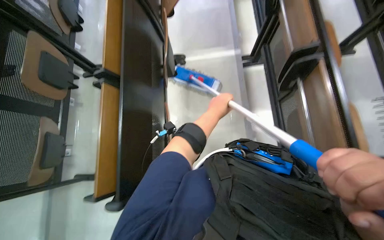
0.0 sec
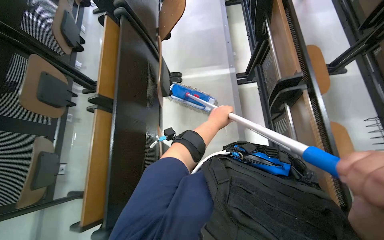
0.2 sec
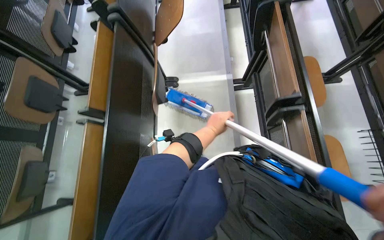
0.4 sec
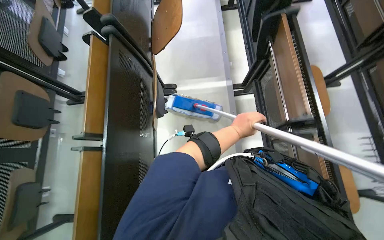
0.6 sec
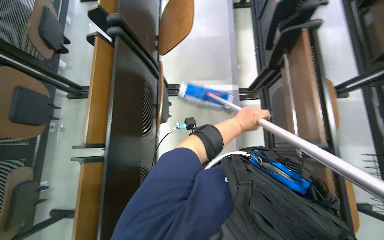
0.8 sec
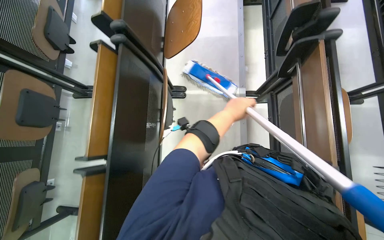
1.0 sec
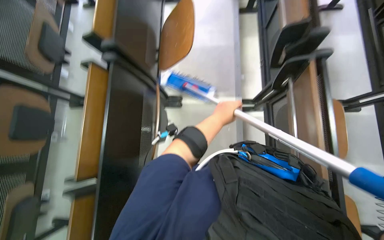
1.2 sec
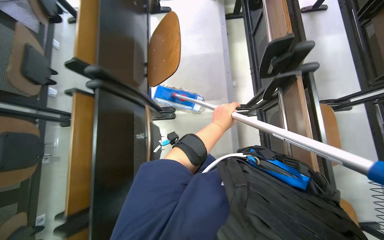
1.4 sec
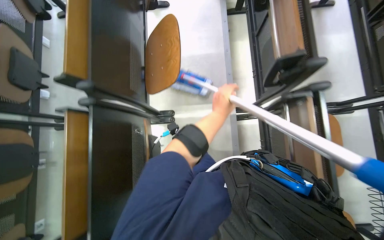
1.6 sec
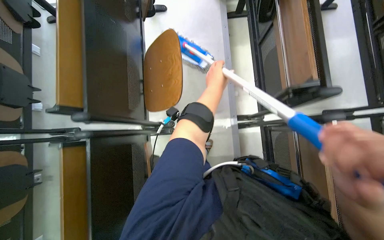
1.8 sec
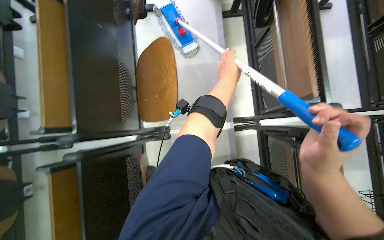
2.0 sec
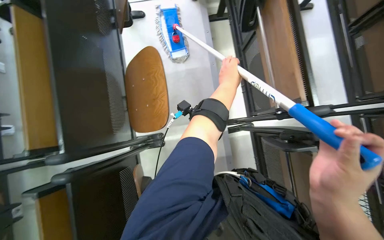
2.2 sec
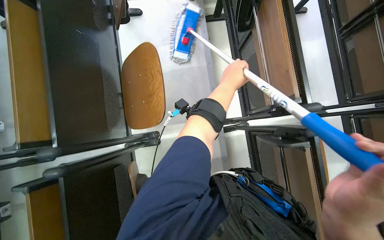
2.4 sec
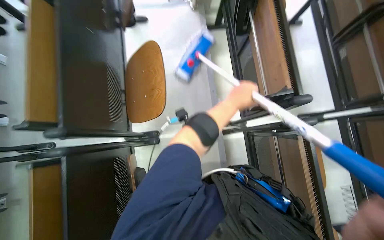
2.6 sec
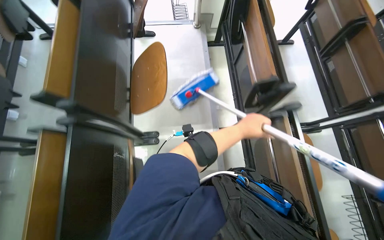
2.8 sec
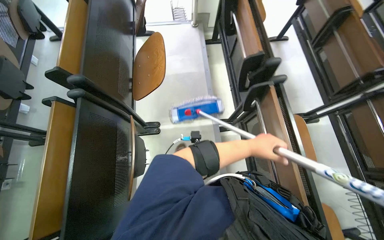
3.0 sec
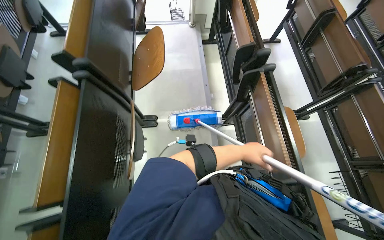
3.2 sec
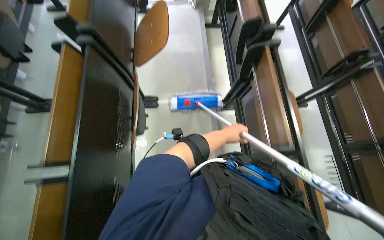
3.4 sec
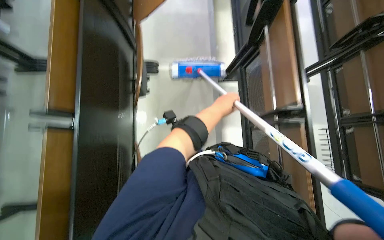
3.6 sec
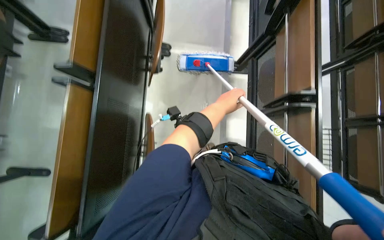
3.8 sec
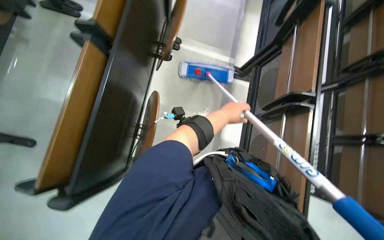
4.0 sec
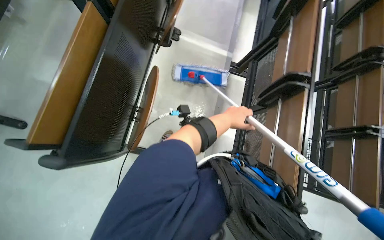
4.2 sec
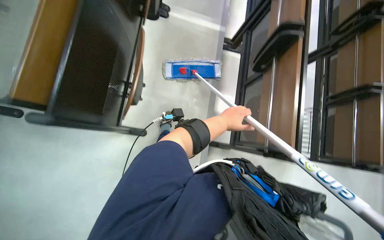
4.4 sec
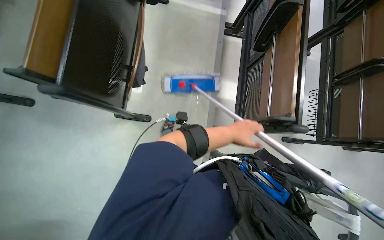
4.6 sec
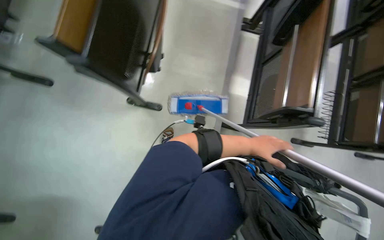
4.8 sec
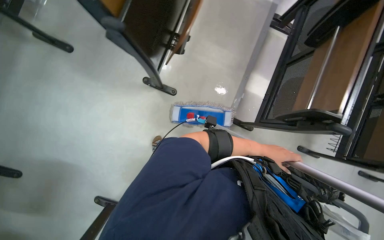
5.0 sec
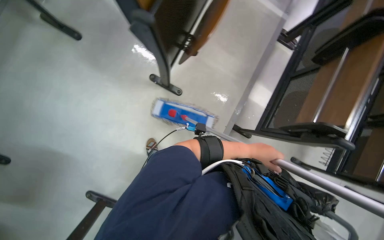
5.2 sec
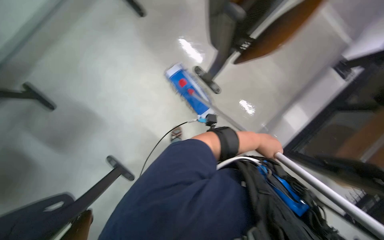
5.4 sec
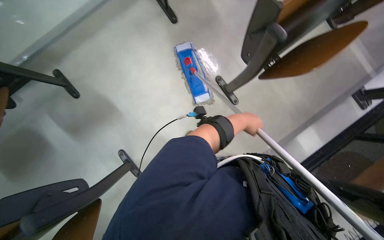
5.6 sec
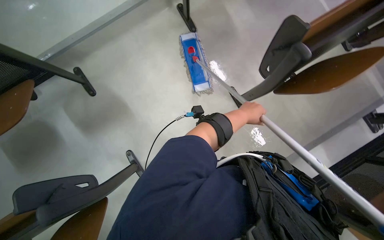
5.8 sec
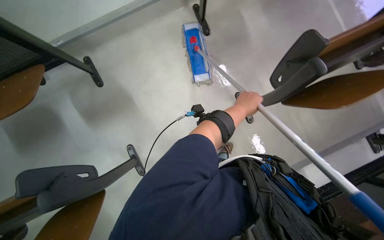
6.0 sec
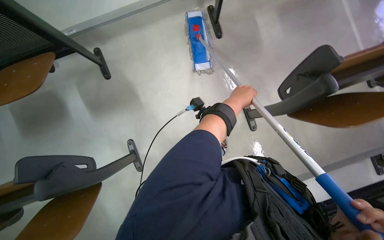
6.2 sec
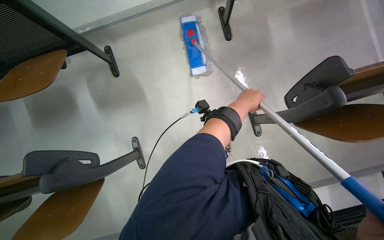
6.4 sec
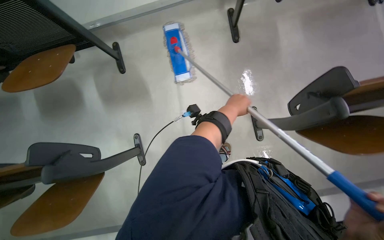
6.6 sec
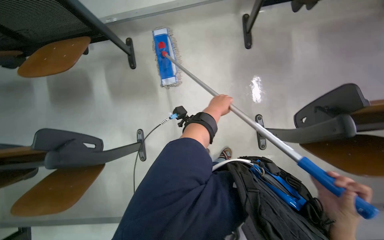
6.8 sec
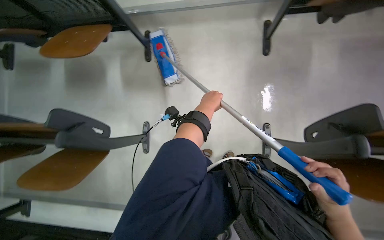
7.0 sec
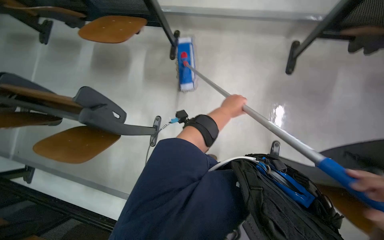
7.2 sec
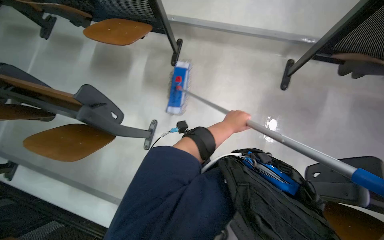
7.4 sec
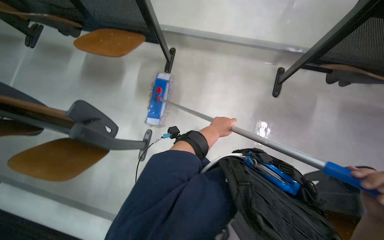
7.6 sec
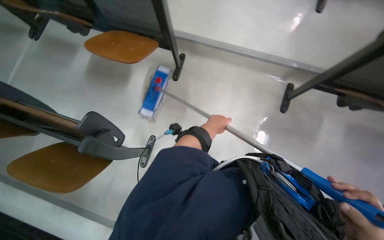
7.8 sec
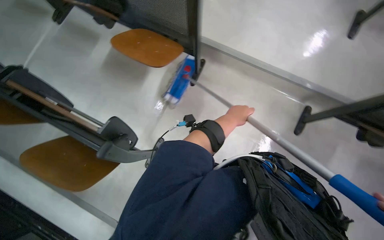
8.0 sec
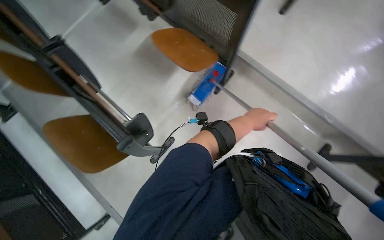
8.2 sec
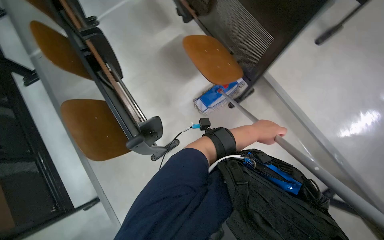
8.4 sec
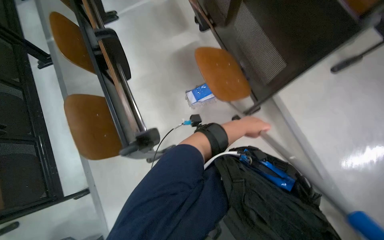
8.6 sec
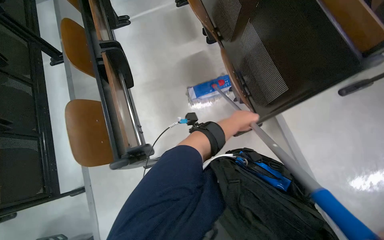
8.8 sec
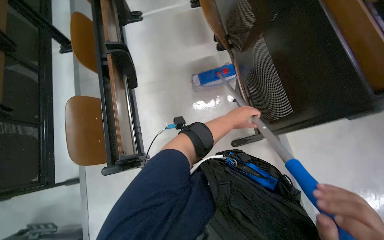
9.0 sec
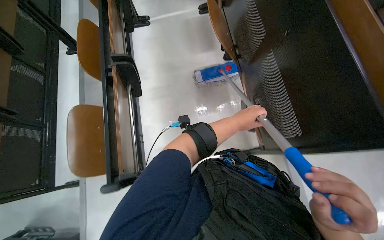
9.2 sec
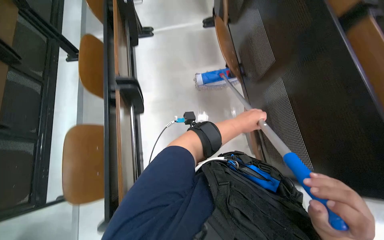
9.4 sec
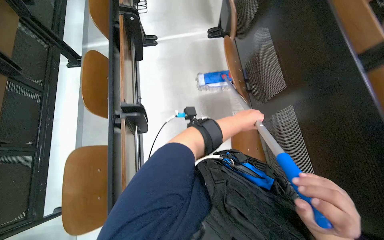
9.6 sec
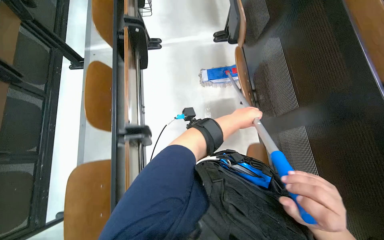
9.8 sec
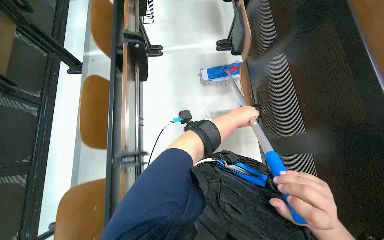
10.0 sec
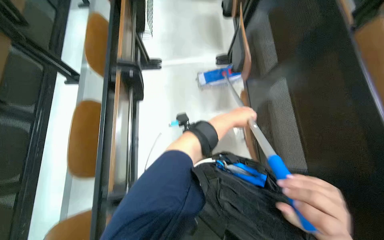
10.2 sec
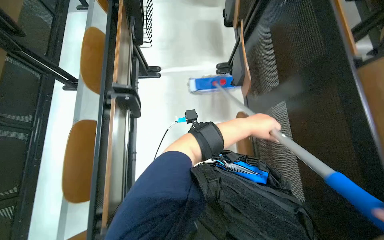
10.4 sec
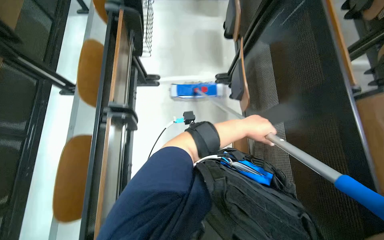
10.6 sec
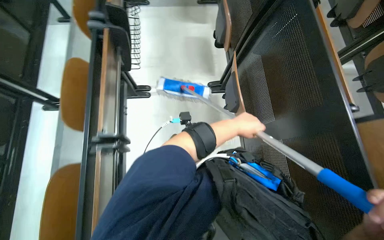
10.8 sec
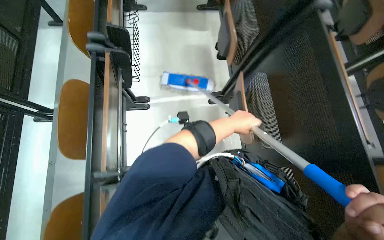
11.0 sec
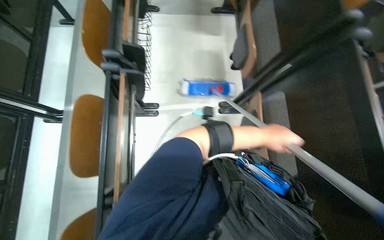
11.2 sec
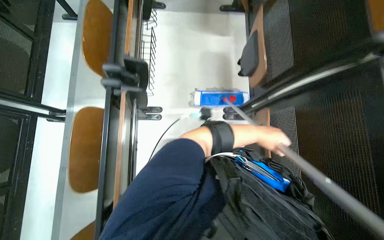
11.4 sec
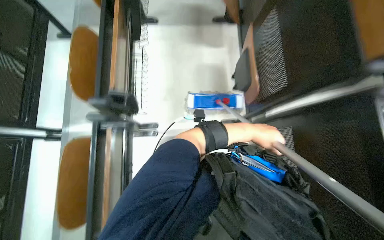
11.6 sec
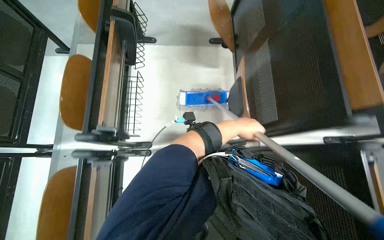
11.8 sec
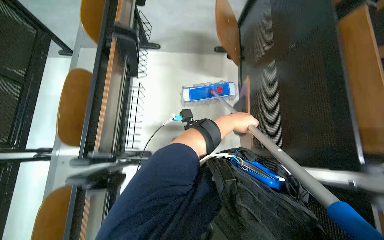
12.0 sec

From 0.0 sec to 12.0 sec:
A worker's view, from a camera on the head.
Job: mopping floor.
The whole recording: Mopping classroom floor. The worker mops the classroom floor, occasionally adjusting the mop and moving the cleaning cart.
From 0.0 sec to 1.6 sec: The head travels approximately 70 cm.
From 1.6 sec to 3.0 sec: The left hand heads to the right and down the picture, covering approximately 25 cm.
From 3.0 sec to 4.4 sec: The head travels some 70 cm.
From 4.4 sec to 6.0 sec: The head travels approximately 60 cm. The scene turns some 55 degrees clockwise in the picture.
From 6.0 sec to 7.6 sec: Everything in view rotates approximately 40 degrees clockwise. The left hand moves to the left, roughly 20 cm.
From 7.6 sec to 9.0 sec: The head travels roughly 60 cm. The scene turns approximately 60 degrees clockwise in the picture.
From 9.0 sec to 10.4 sec: The camera is carried about 80 cm.
From 10.4 sec to 12.0 sec: The camera is carried some 70 cm.

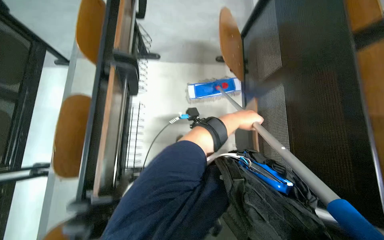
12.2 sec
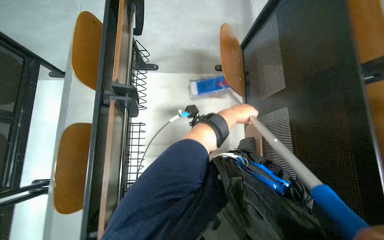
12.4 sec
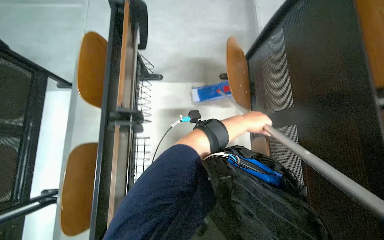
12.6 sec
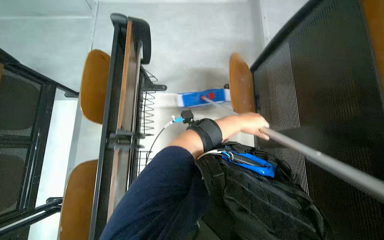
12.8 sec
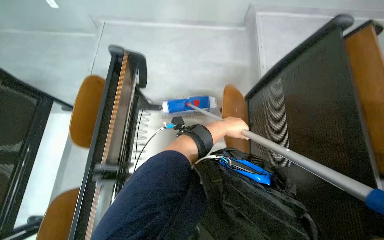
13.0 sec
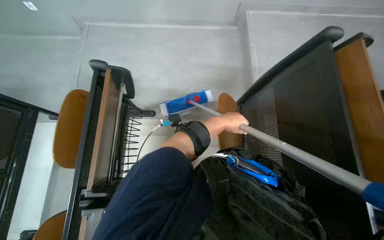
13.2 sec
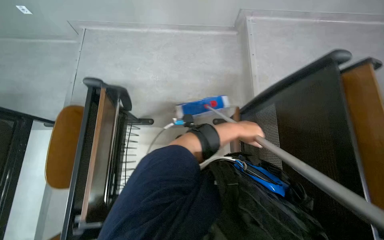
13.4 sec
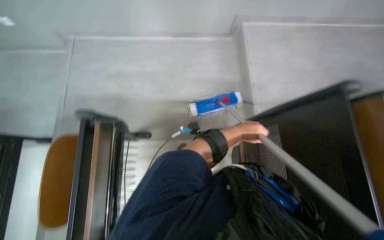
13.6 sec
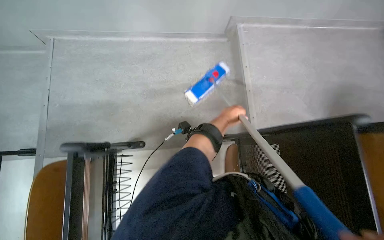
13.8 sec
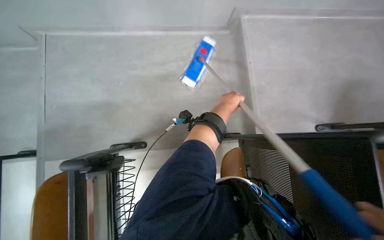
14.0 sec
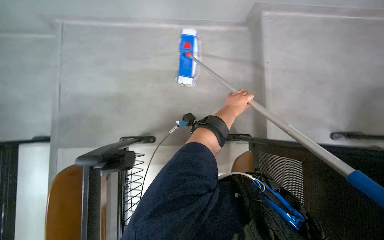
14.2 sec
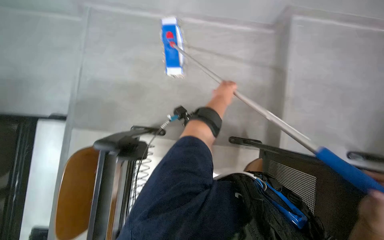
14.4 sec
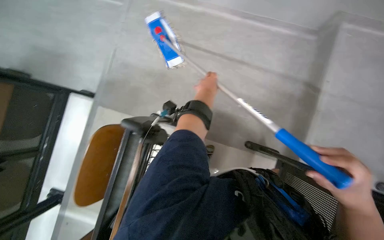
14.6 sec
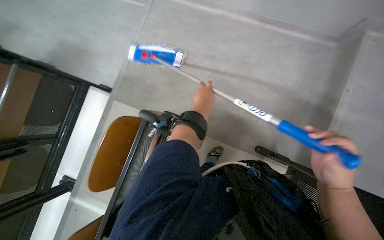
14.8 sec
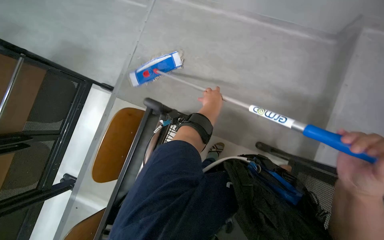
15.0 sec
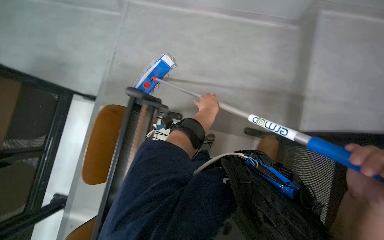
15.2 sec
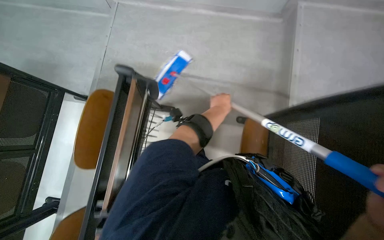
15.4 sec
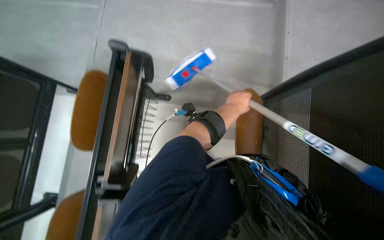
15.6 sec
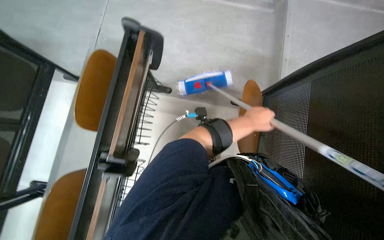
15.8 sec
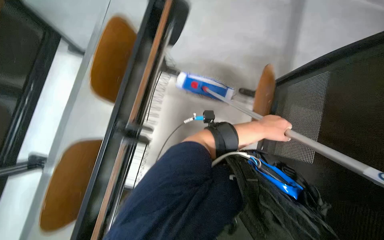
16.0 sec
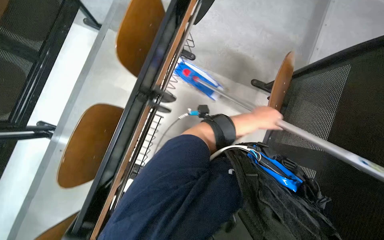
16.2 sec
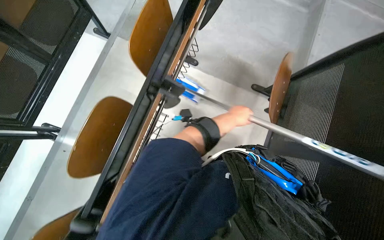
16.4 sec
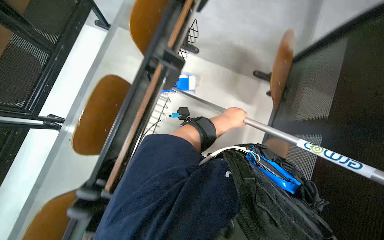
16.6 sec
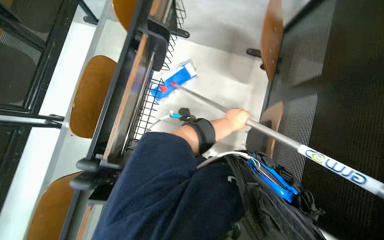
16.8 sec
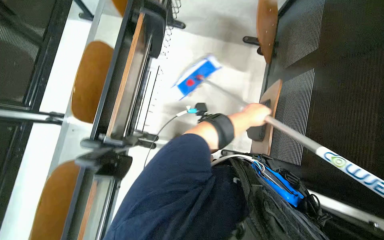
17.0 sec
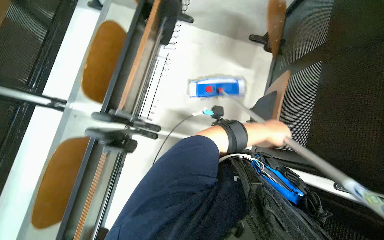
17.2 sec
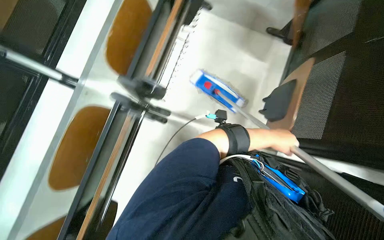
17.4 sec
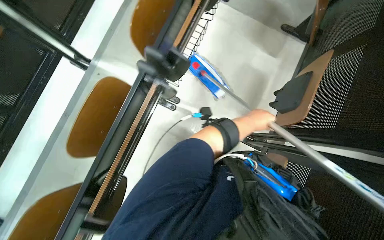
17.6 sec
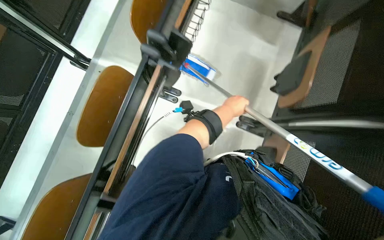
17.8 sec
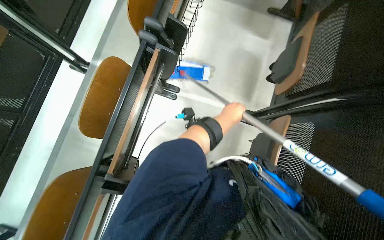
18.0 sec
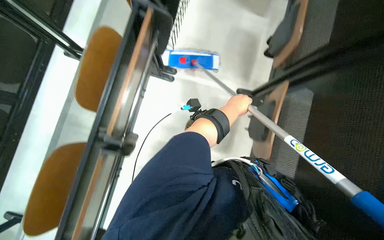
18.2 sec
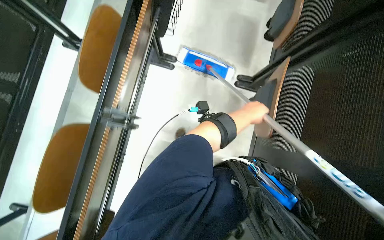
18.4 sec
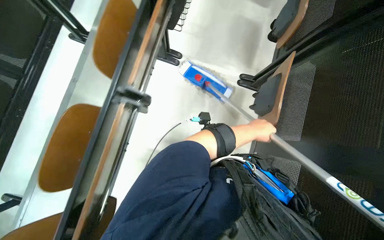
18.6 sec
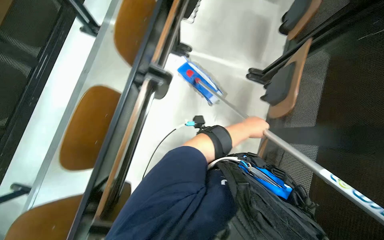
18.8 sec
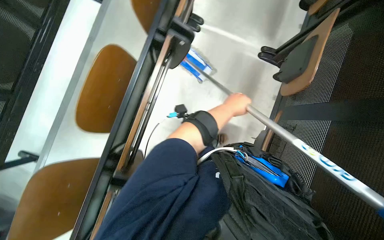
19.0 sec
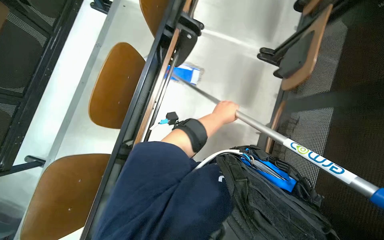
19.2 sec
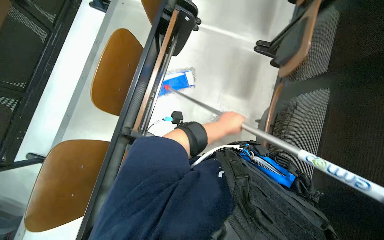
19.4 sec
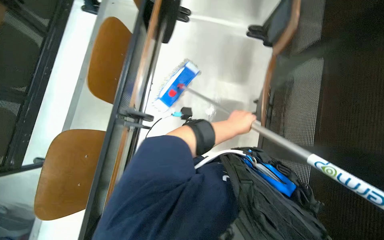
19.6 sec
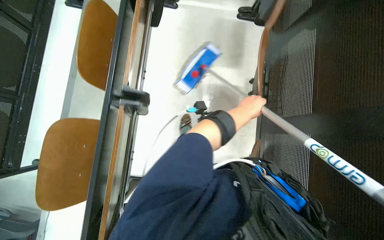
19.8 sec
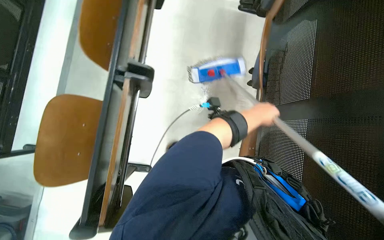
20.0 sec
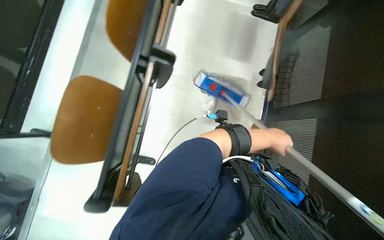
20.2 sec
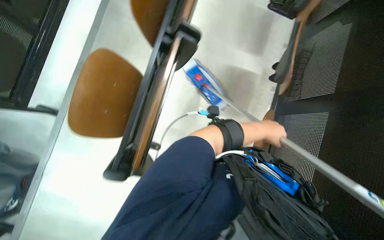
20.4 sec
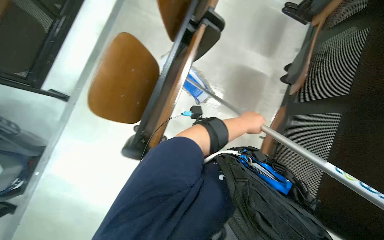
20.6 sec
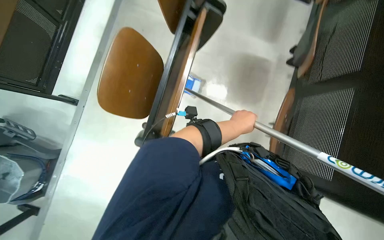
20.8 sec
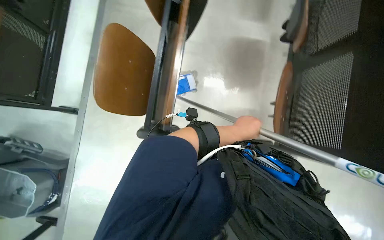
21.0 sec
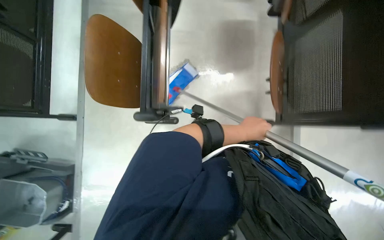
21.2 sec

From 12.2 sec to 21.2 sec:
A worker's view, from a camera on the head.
Job: mopping floor.
The whole recording: Mopping classroom floor. The worker mops the classroom floor, occasionally adjusting the mop and moving the cleaning cart.
From 12.2 sec to 13.8 sec: The camera is carried approximately 40 cm.
From 13.8 sec to 15.2 sec: The head rotates about 25 degrees to the left. The left hand is displaced to the left by roughly 10 cm.
From 15.2 sec to 16.6 sec: The left hand travels to the right and back again, roughly 10 cm each way.
From 18.2 sec to 19.8 sec: The camera travels approximately 70 cm.
From 19.8 sec to 21.2 sec: The left hand moves down the picture, about 30 cm.
